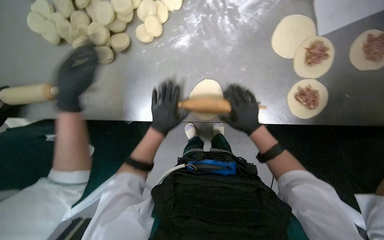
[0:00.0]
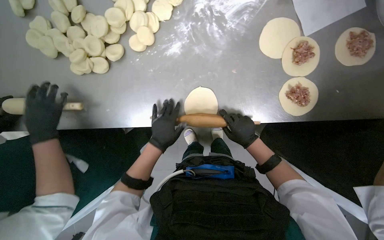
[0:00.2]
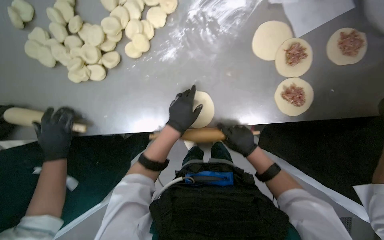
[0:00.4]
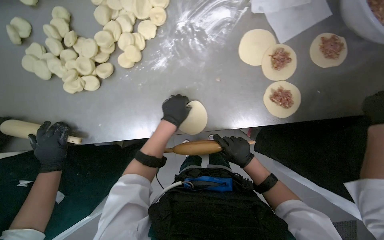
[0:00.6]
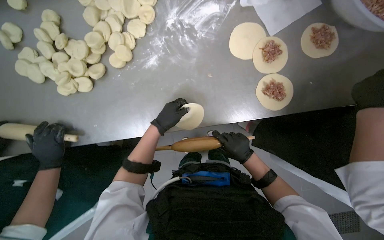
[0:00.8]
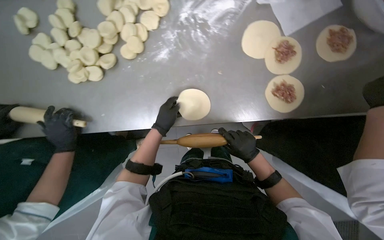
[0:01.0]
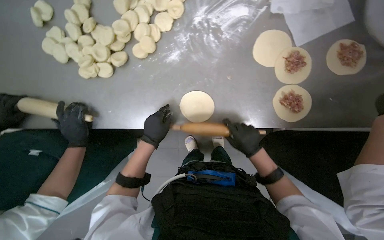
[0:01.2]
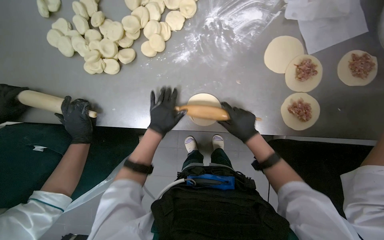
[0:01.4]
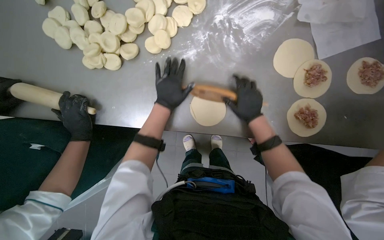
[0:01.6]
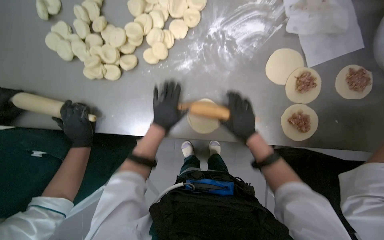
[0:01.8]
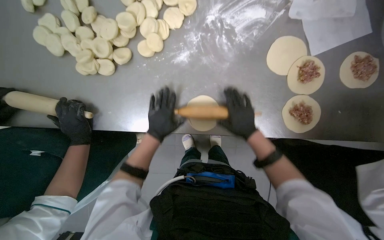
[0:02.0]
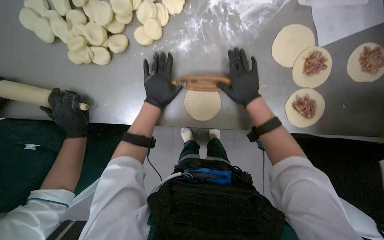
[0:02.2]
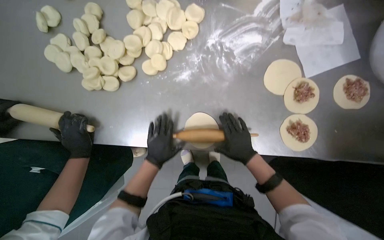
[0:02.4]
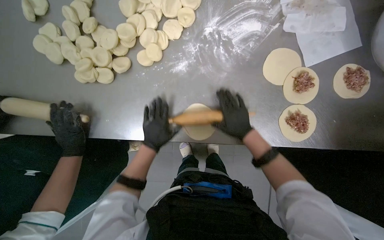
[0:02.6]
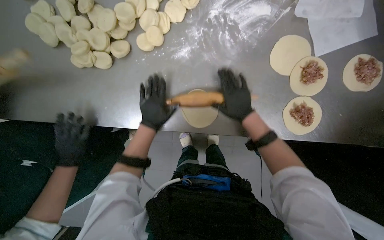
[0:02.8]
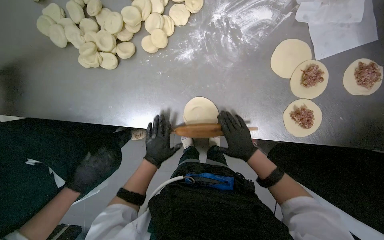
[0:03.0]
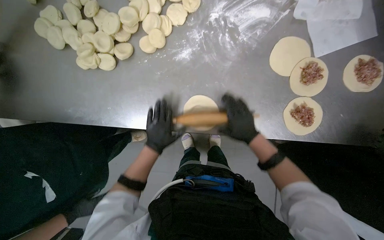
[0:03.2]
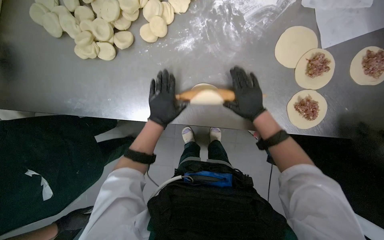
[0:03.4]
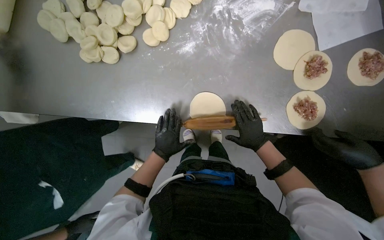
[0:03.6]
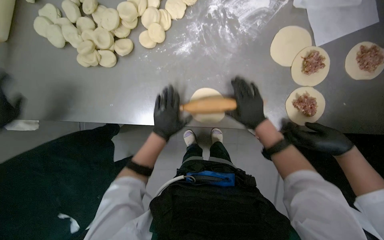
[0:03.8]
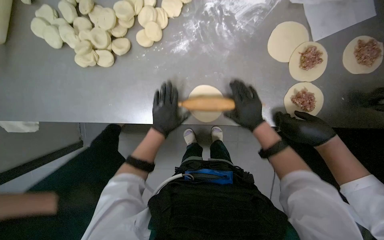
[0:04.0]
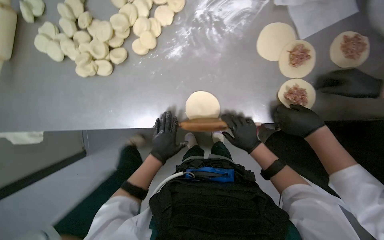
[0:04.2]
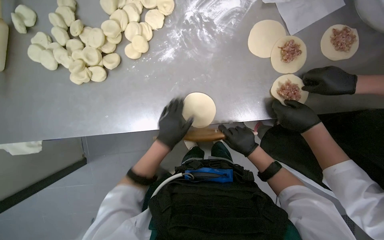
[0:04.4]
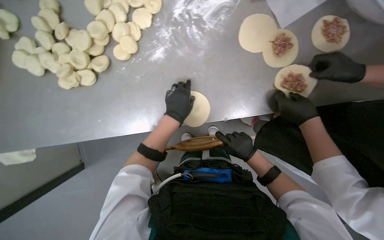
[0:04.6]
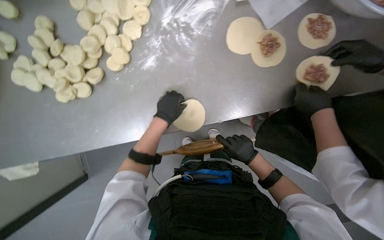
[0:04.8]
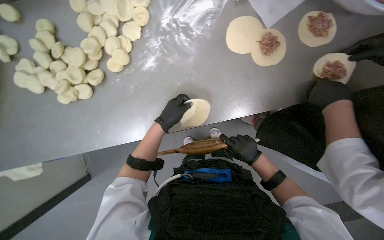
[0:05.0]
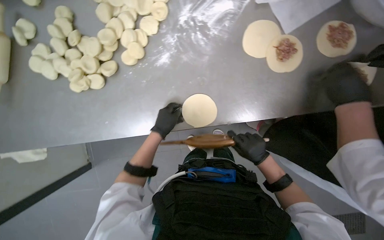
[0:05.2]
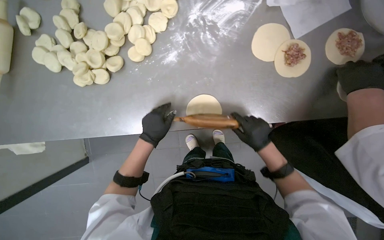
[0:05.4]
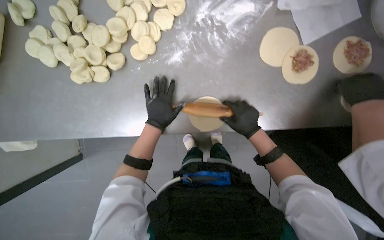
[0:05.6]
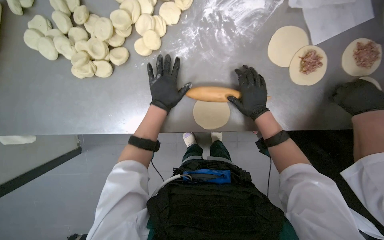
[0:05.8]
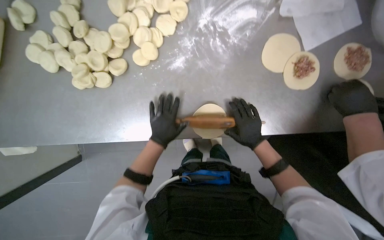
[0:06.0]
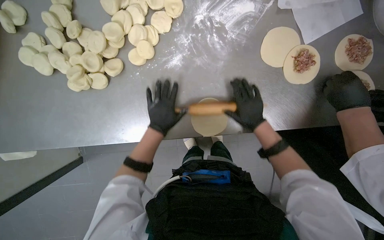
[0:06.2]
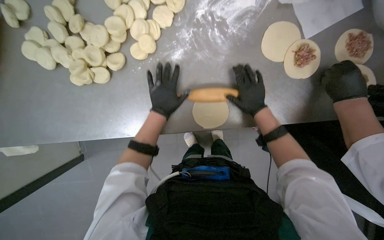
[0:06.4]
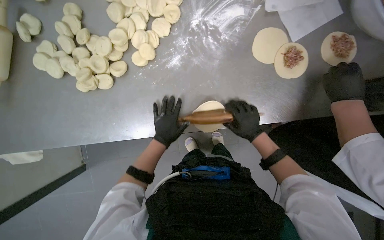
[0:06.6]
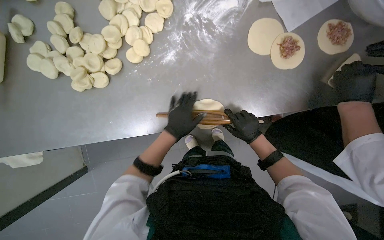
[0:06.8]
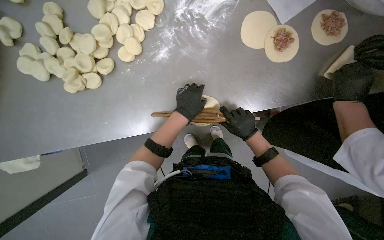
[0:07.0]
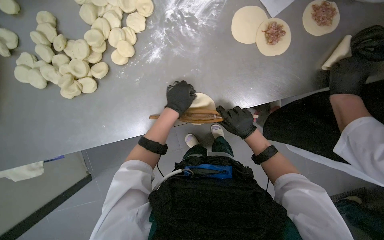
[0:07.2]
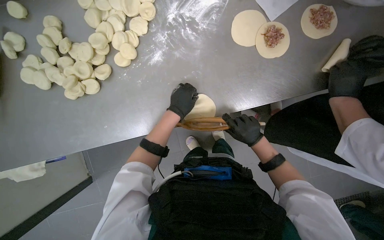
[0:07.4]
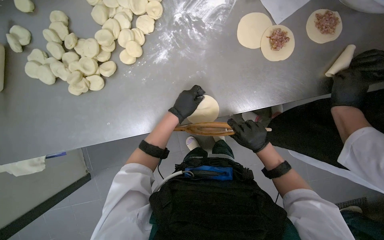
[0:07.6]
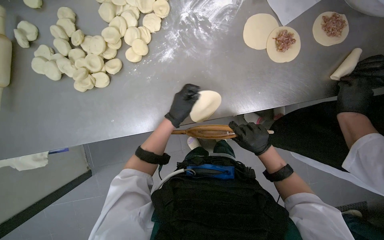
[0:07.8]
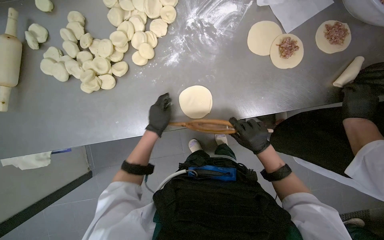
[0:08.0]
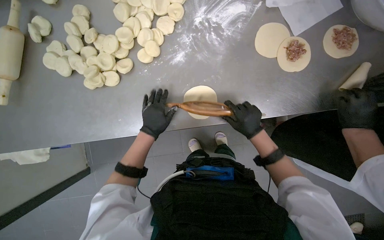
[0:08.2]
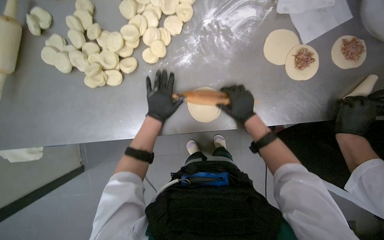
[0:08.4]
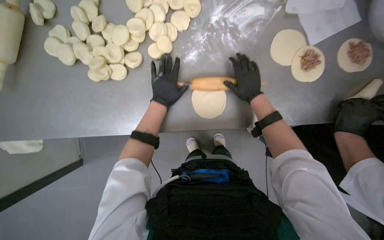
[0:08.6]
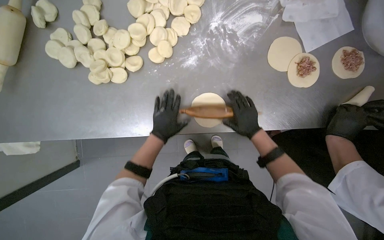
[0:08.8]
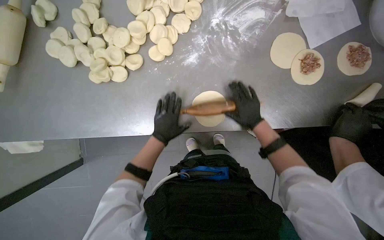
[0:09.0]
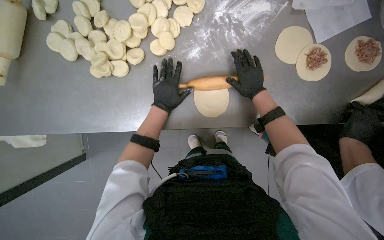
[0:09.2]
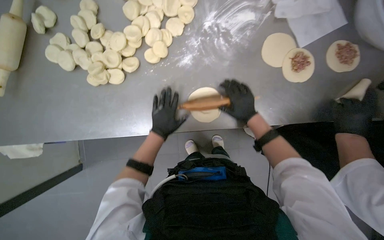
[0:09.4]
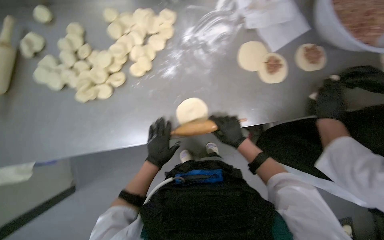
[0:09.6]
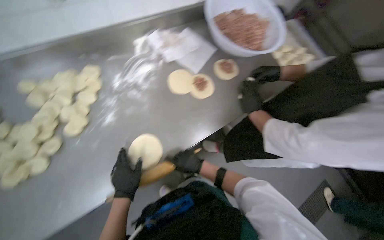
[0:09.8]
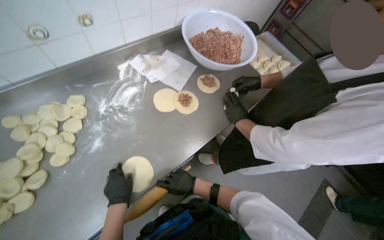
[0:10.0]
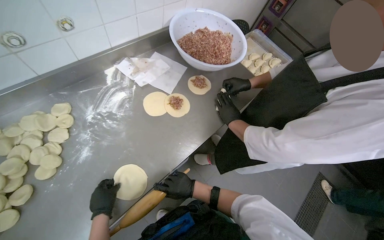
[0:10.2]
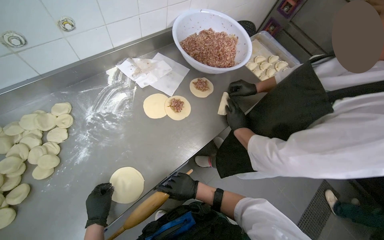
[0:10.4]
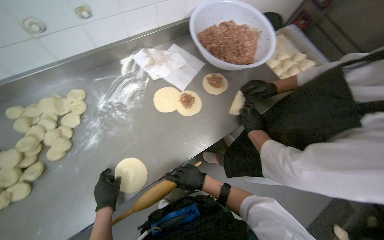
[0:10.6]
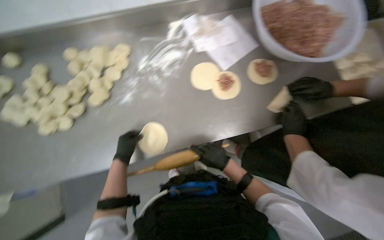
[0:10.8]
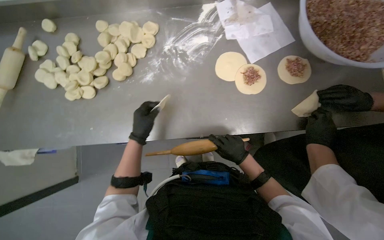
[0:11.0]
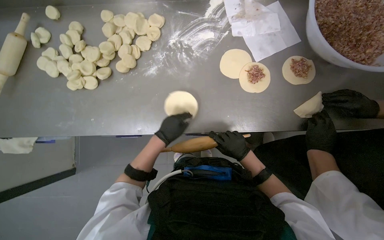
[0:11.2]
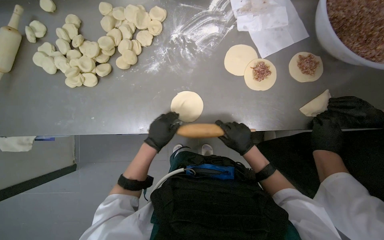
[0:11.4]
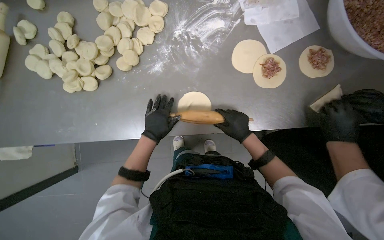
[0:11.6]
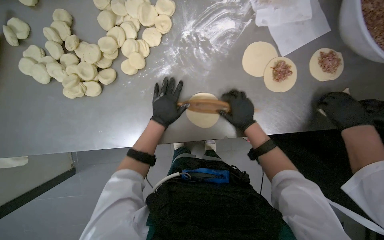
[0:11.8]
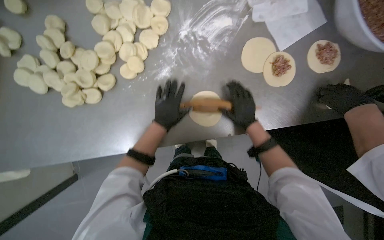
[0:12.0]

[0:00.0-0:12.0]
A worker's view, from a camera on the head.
Job: preparing food.
The whole recording: Rolling dough circles. The worker uses a rolling pin to flatten small dough circles on the metal table.
0:00.0 to 0:01.6: The right hand goes down the picture and returns, approximately 10 cm each way; the left hand is displaced up the picture by roughly 10 cm.
0:01.6 to 0:03.0: The right hand shifts roughly 10 cm down the picture. The left hand swings up and down the picture, approximately 20 cm each way, with 4 reversals.
0:03.0 to 0:04.4: The right hand moves about 10 cm up the picture and comes back; the left hand swings up and down the picture, roughly 15 cm each way, with 3 reversals.
0:04.4 to 0:06.0: The right hand moves approximately 15 cm up the picture and comes back. The left hand goes up and down the picture, about 10 cm each way, reversing 3 times.
0:06.0 to 0:07.6: The left hand goes up and down the picture, approximately 10 cm each way, reversing 2 times. Meanwhile the right hand travels up the picture and back again, about 5 cm each way.
0:07.6 to 0:09.0: The right hand moves up the picture, approximately 15 cm.
0:09.0 to 0:10.4: The head rotates approximately 40 degrees to the right. The view tips upward by approximately 20 degrees.
0:10.4 to 0:12.0: The head rotates some 30 degrees to the left. The view tilts about 25 degrees downward.

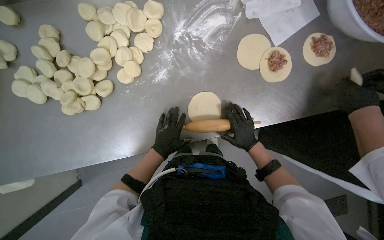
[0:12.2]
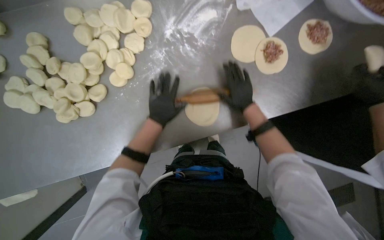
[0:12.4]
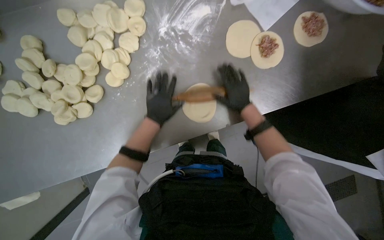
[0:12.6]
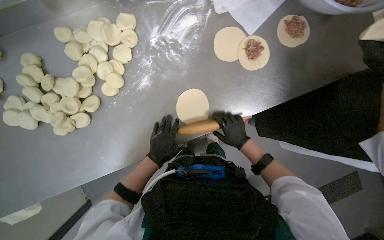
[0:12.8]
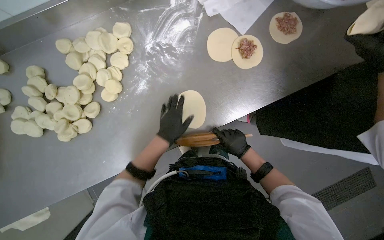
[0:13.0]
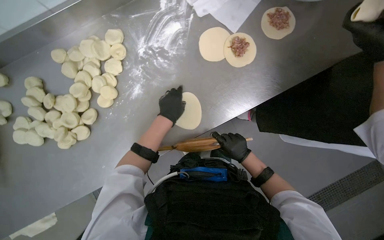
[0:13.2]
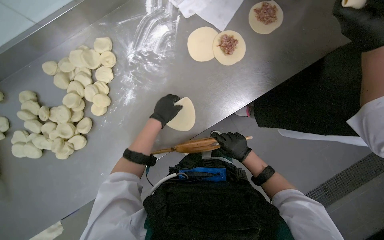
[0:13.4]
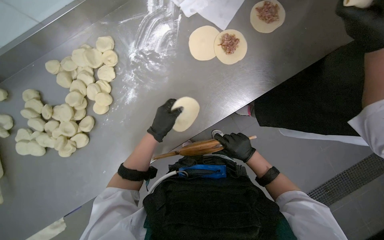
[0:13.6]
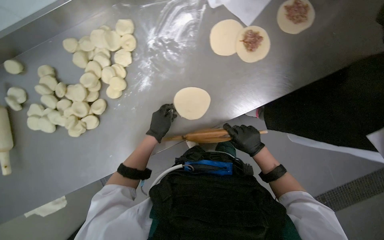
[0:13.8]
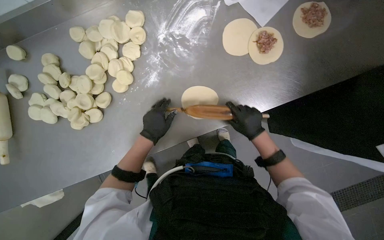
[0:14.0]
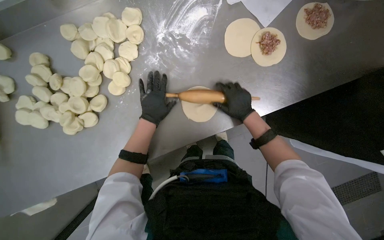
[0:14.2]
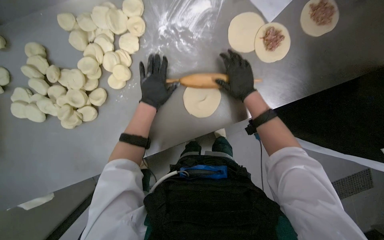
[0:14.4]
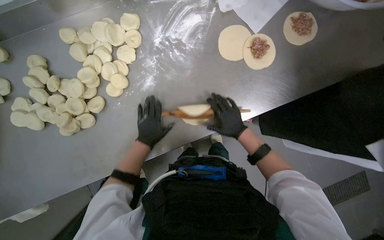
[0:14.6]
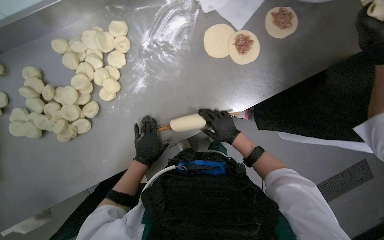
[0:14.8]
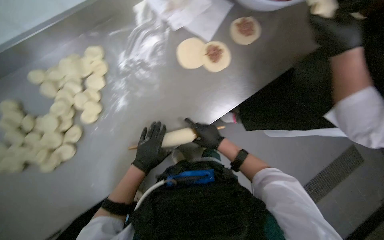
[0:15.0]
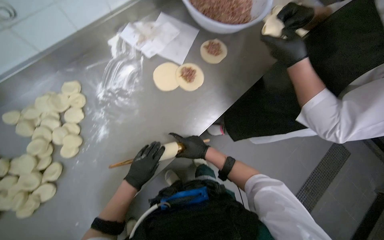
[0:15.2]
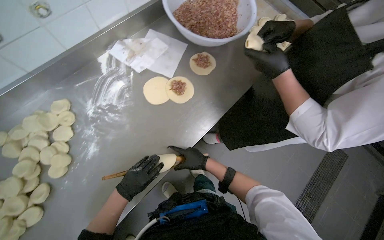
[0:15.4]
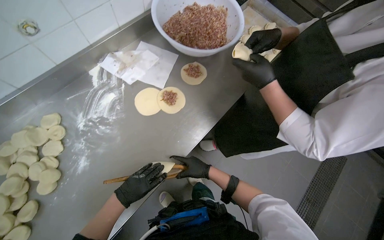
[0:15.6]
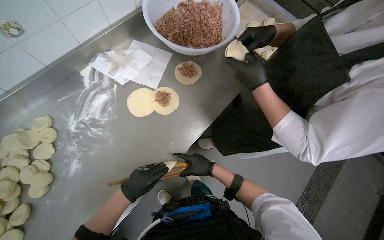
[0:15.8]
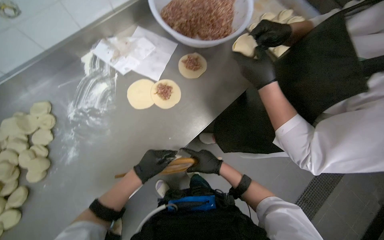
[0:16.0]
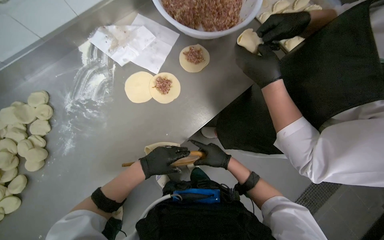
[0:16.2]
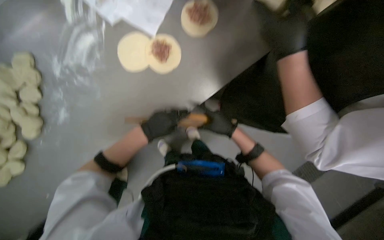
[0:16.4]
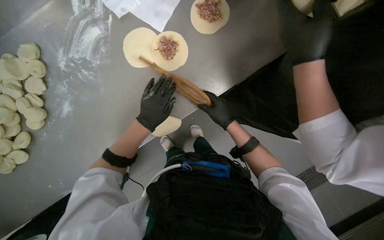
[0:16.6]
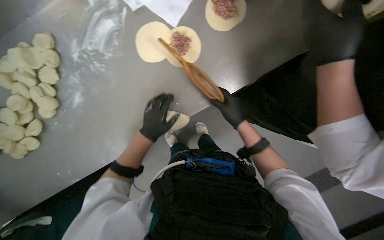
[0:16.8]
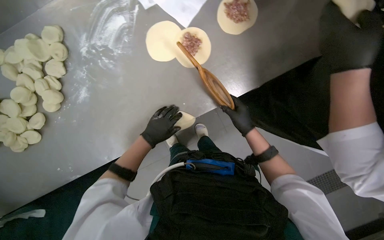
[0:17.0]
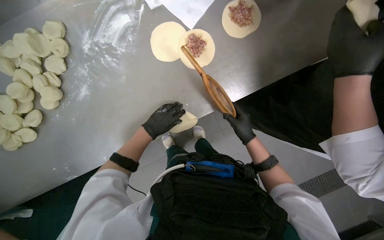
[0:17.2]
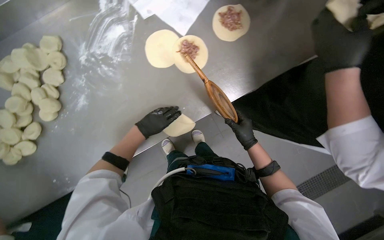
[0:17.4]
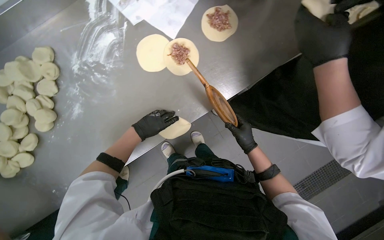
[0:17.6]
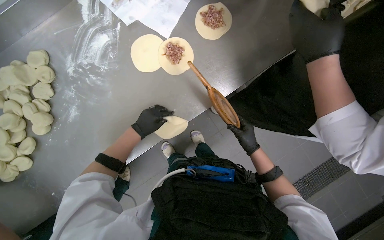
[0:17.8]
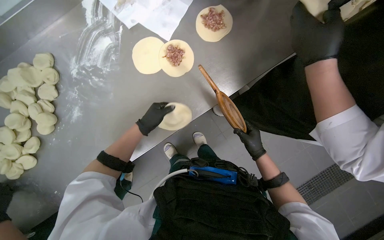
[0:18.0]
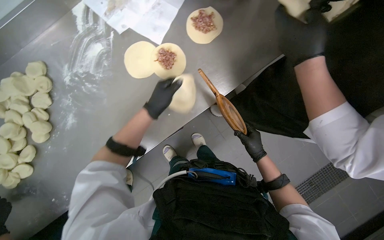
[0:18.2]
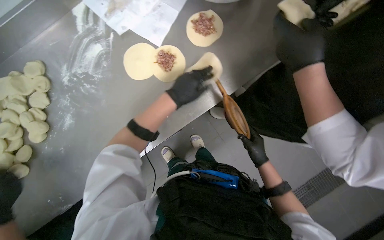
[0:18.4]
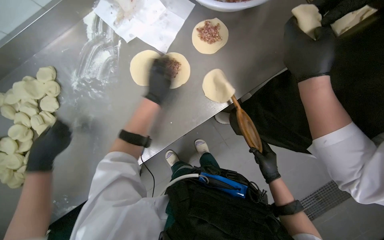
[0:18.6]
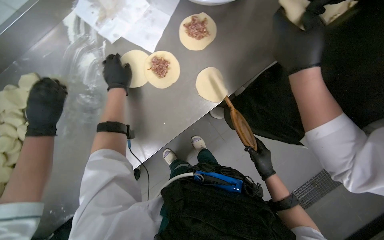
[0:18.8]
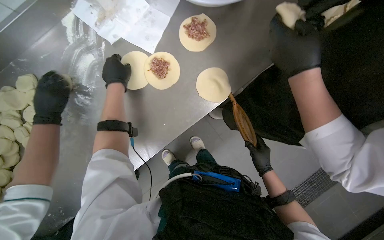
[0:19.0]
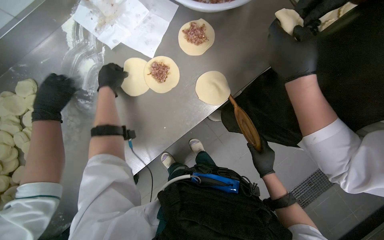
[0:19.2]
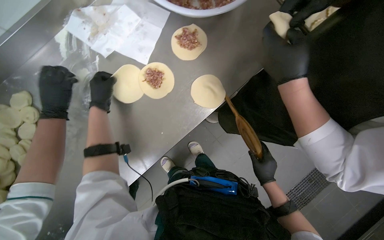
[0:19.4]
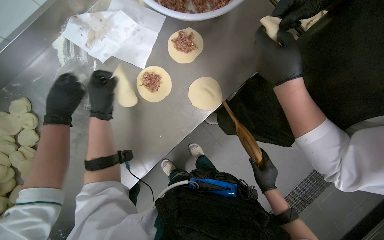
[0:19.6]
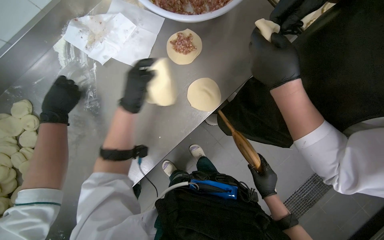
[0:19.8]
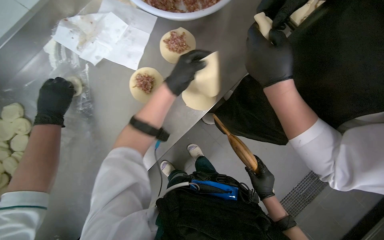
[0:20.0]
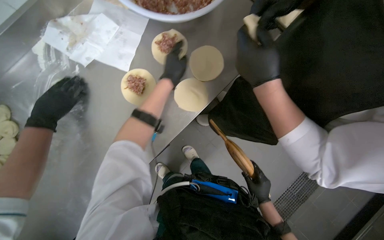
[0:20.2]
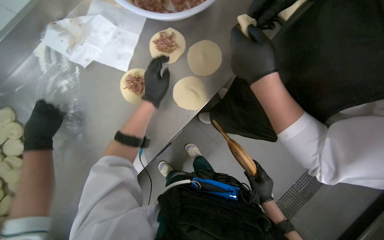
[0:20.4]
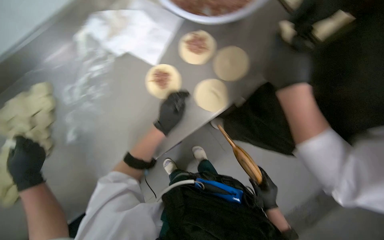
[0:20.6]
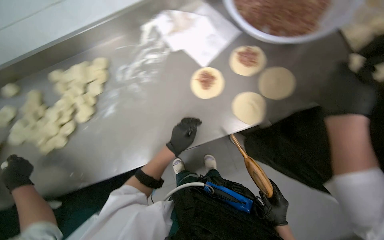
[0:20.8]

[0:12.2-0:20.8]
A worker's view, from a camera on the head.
Job: preparing food.
The whole recording: Rolling dough circles. The worker uses a rolling pin to flatten small dough circles on the metal table.
0:12.2 to 0:13.6: The left hand swings up and down the picture, about 15 cm each way, with 2 reversals. The right hand reaches approximately 10 cm up the picture, then returns.
0:13.6 to 0:15.0: The right hand travels up the picture and back again, about 25 cm each way. Meanwhile the left hand goes roughly 10 cm down the picture.
0:16.6 to 0:18.0: The right hand goes some 15 cm down the picture and to the right.
0:18.0 to 0:19.4: The left hand shifts some 20 cm up the picture.
